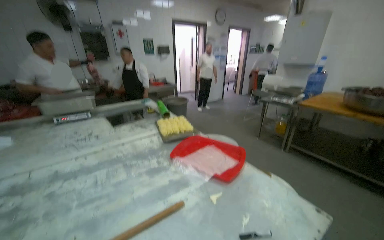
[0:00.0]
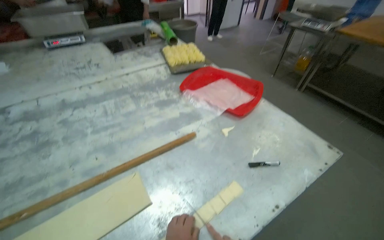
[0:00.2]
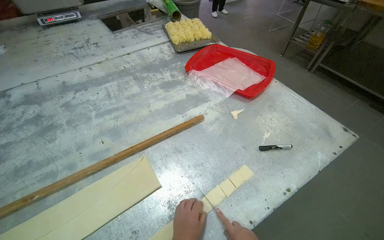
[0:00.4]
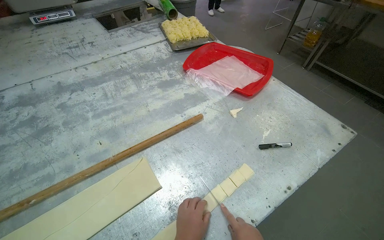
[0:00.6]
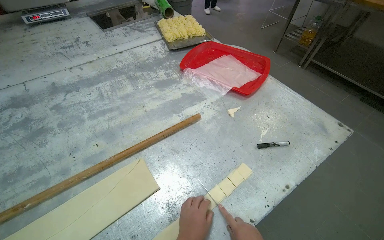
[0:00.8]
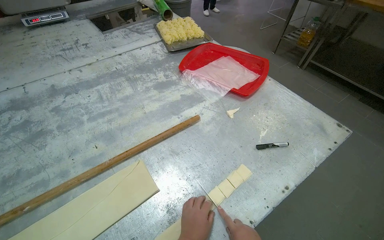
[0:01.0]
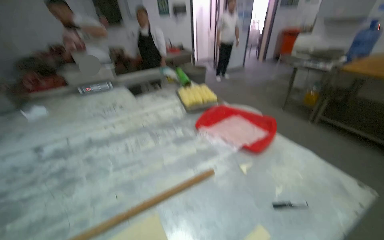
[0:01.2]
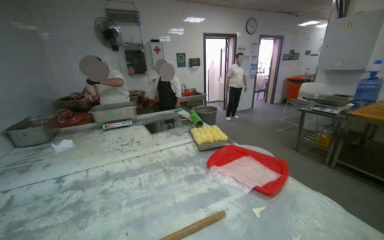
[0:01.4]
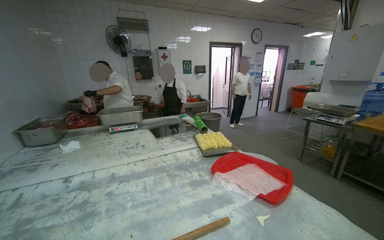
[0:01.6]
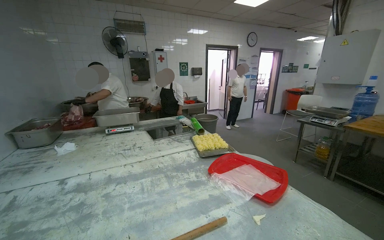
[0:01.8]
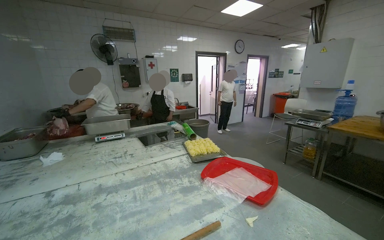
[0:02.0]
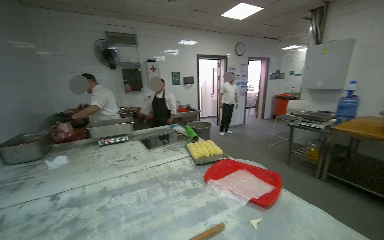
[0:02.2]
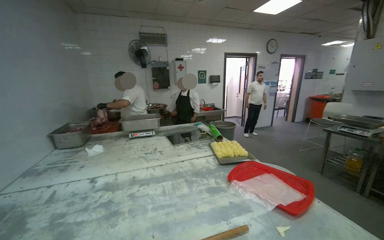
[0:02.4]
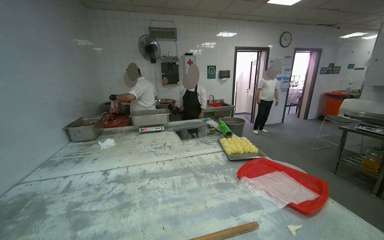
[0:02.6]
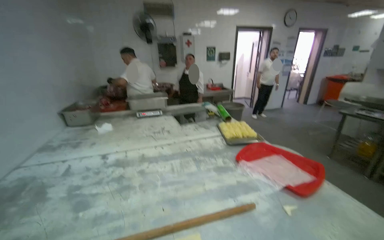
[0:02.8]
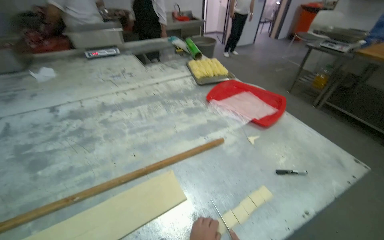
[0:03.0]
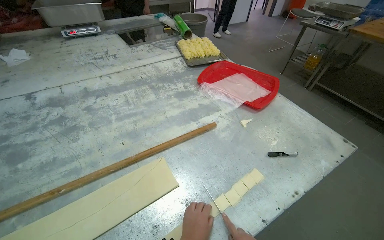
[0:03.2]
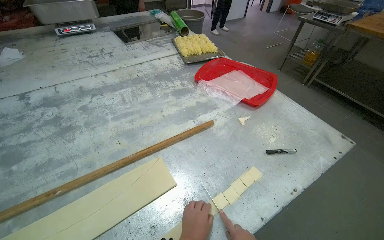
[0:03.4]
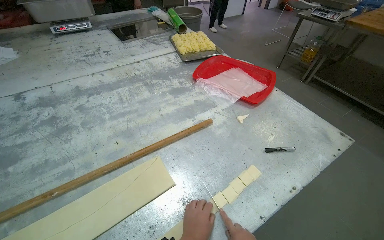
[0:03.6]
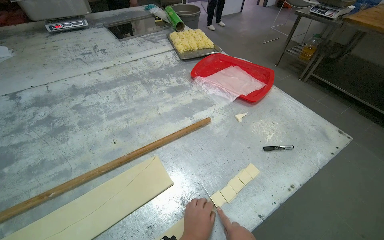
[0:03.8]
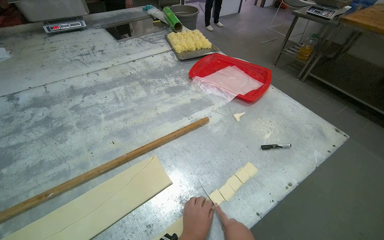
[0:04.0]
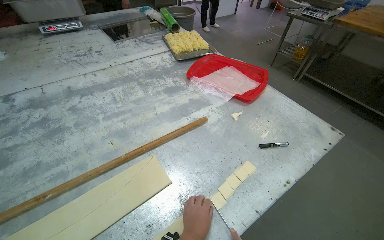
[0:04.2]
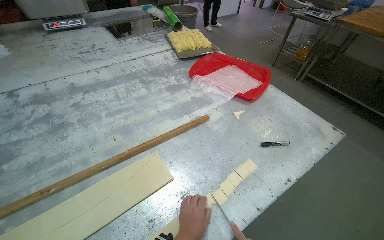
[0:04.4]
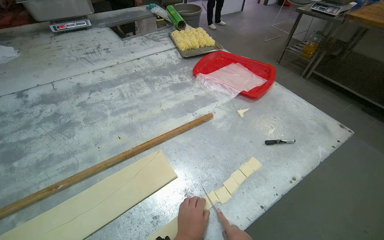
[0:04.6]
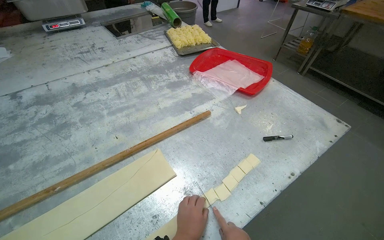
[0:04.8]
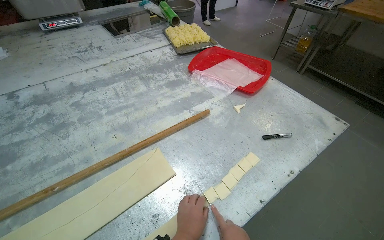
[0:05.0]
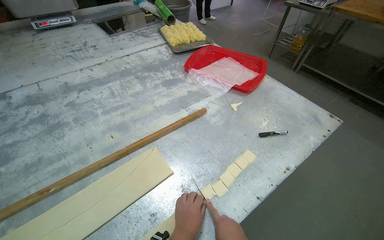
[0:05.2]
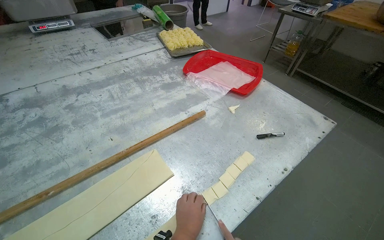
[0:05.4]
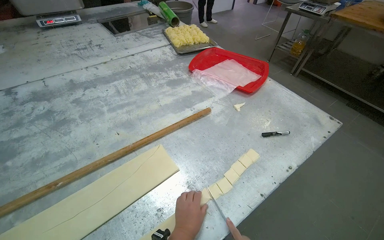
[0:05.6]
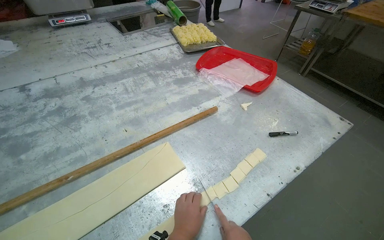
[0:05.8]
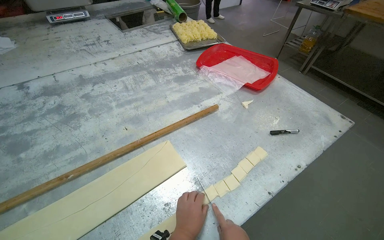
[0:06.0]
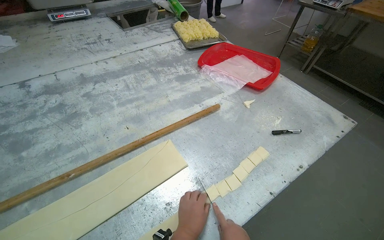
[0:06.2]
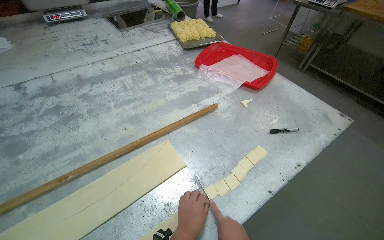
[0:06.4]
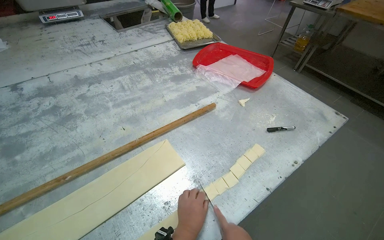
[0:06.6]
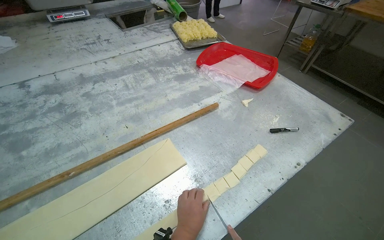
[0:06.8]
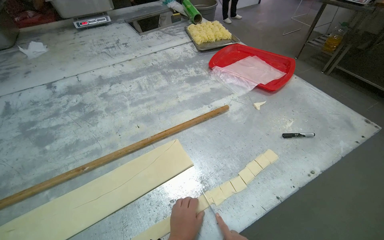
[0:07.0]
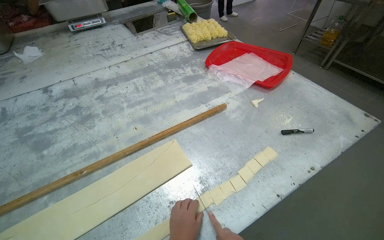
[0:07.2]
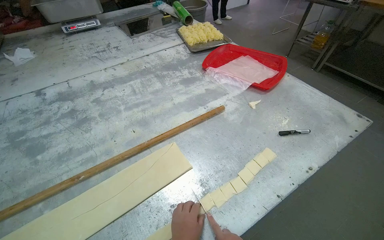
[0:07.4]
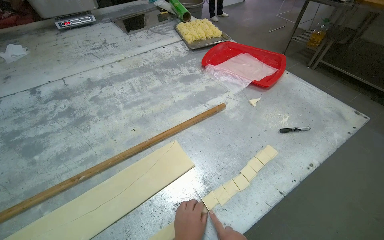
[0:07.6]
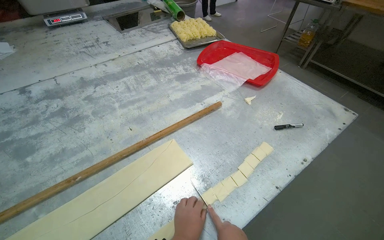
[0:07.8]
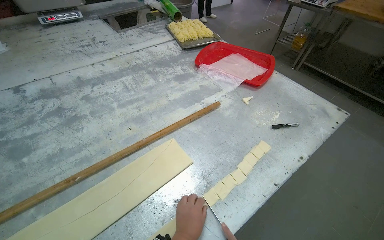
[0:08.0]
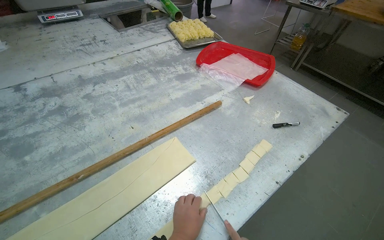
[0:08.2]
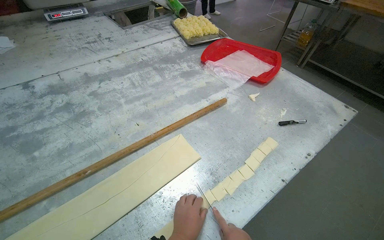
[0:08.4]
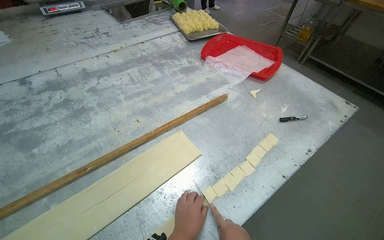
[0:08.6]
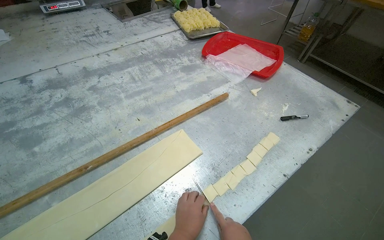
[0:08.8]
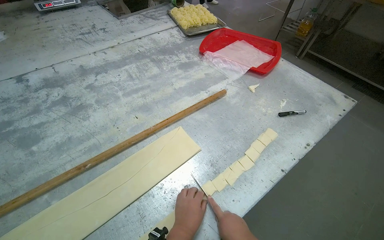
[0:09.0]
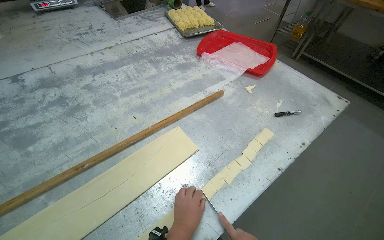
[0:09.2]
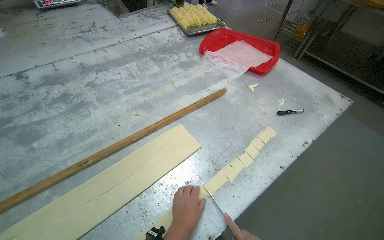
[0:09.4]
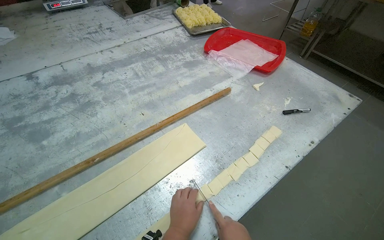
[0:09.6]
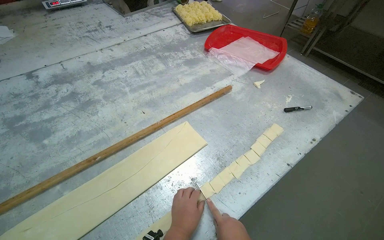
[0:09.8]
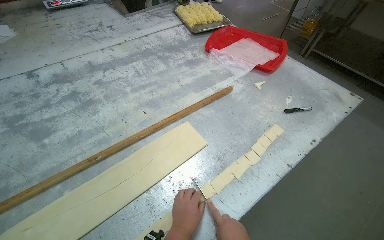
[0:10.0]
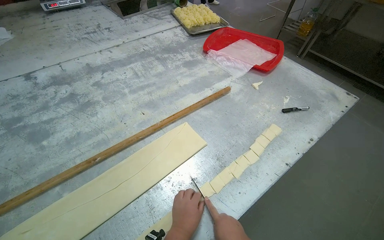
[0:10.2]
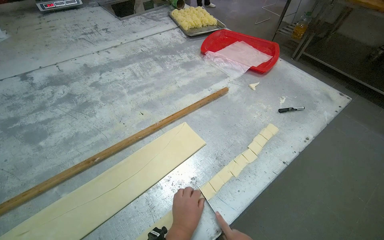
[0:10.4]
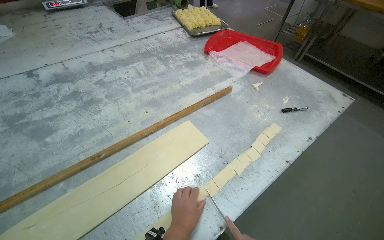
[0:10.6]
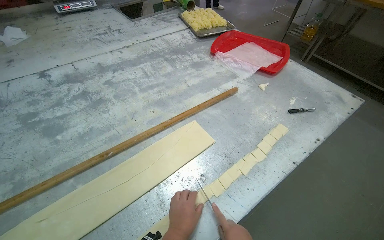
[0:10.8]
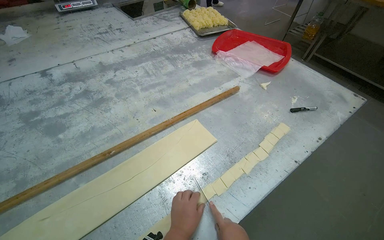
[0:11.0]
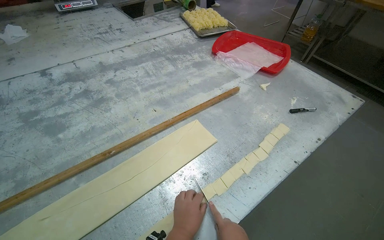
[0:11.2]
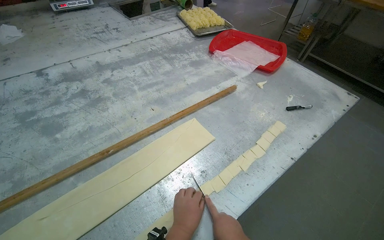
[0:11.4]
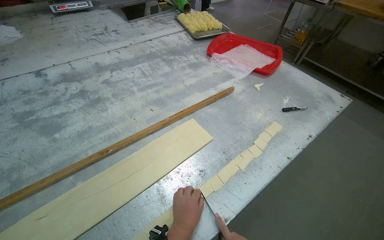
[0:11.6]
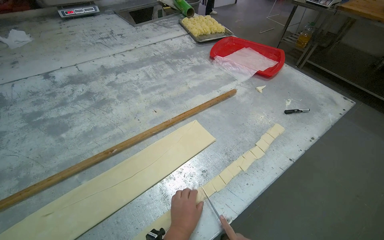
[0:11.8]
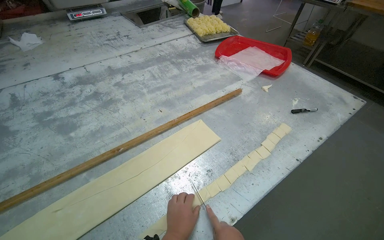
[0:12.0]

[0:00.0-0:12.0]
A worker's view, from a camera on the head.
Job: preparing food.
The whole recording: Cutting dough into pieces. The worker uses a knife to cut a sheet of dough into small square pieces on a metal table.
0:01.6 to 0:03.0: The camera pitches downward, by roughly 25 degrees.

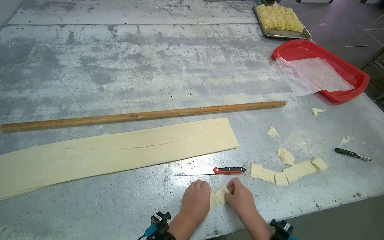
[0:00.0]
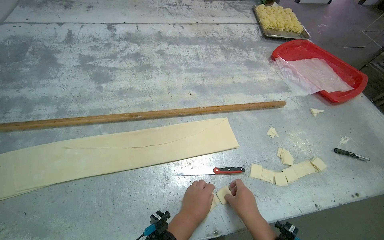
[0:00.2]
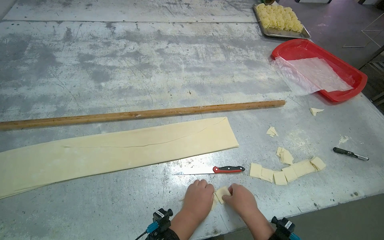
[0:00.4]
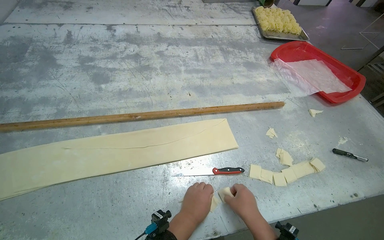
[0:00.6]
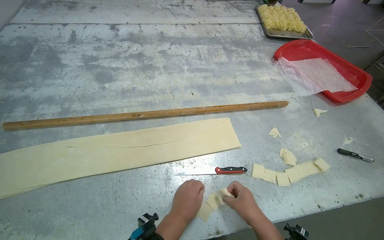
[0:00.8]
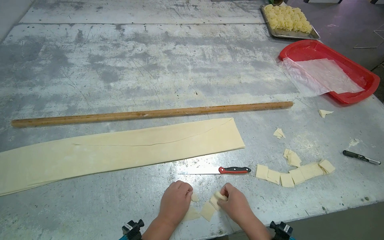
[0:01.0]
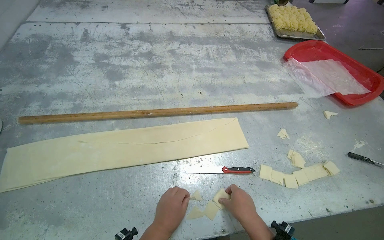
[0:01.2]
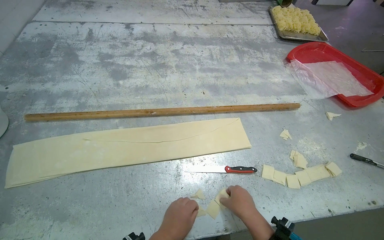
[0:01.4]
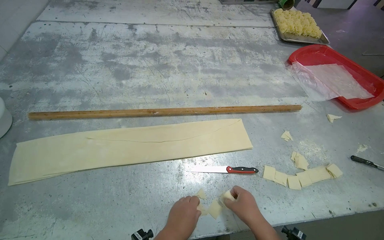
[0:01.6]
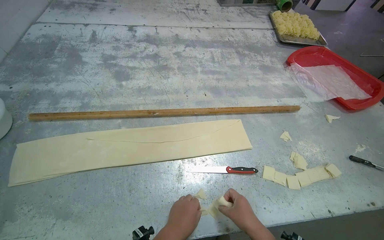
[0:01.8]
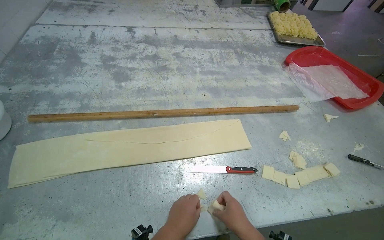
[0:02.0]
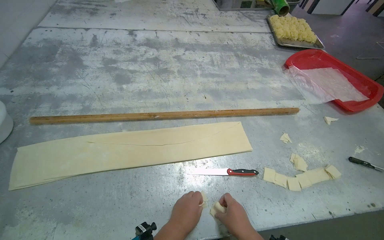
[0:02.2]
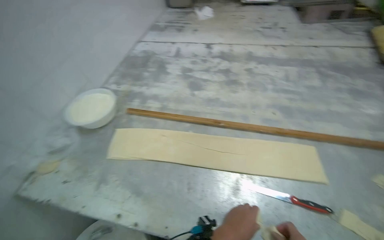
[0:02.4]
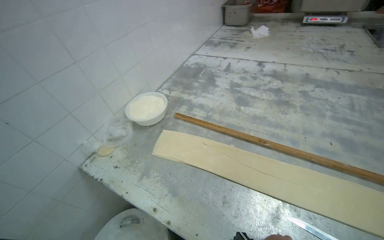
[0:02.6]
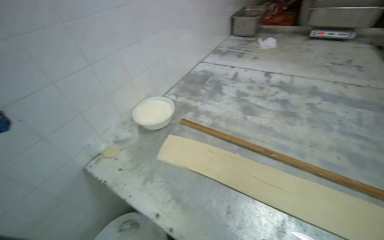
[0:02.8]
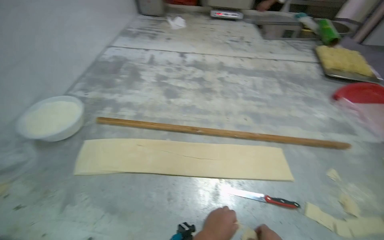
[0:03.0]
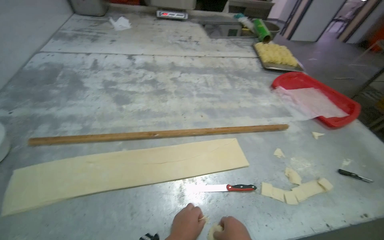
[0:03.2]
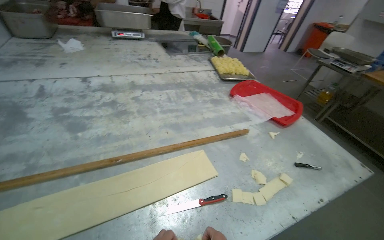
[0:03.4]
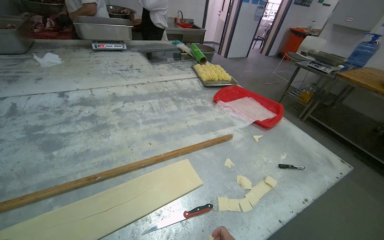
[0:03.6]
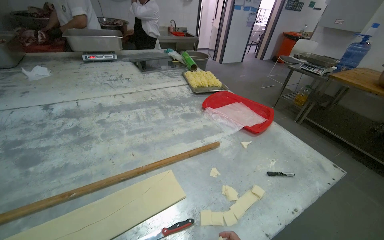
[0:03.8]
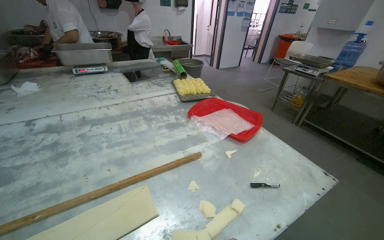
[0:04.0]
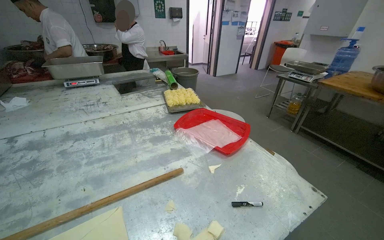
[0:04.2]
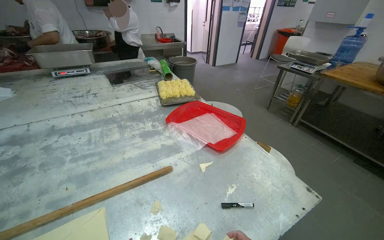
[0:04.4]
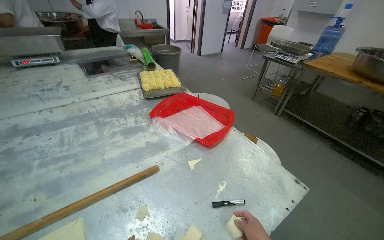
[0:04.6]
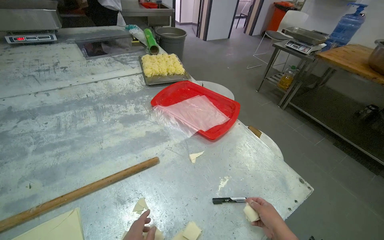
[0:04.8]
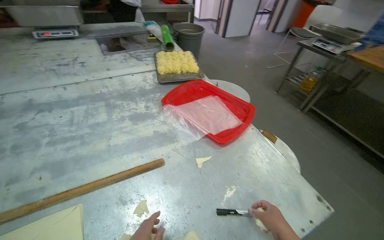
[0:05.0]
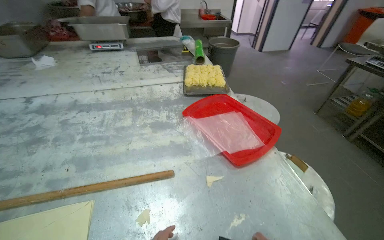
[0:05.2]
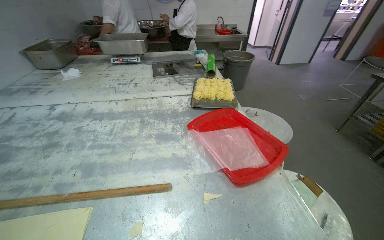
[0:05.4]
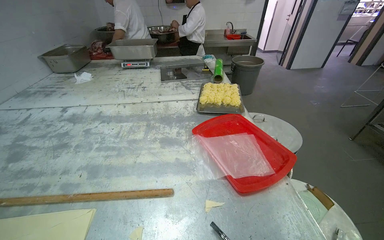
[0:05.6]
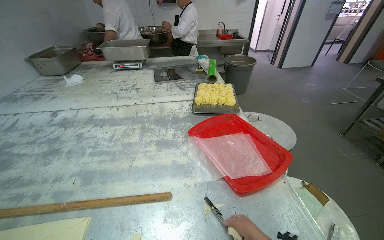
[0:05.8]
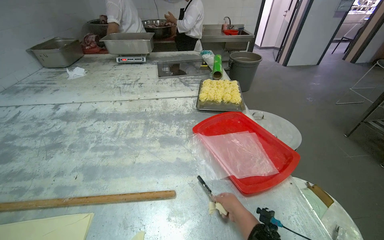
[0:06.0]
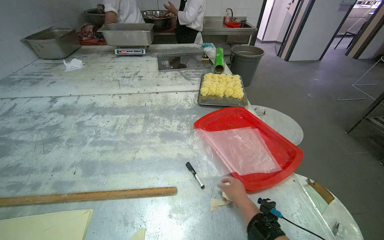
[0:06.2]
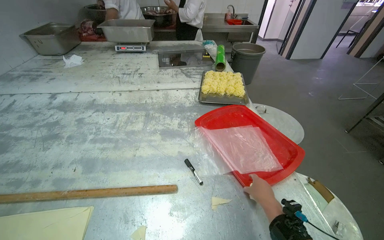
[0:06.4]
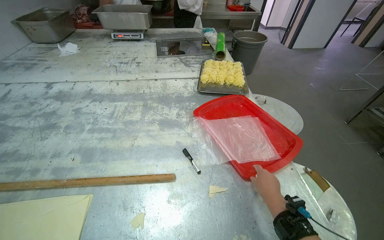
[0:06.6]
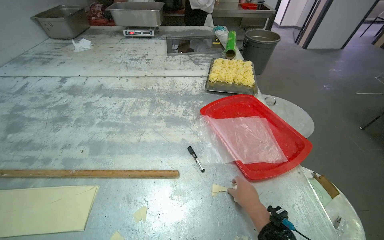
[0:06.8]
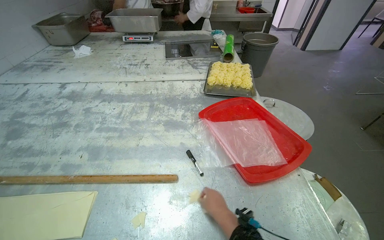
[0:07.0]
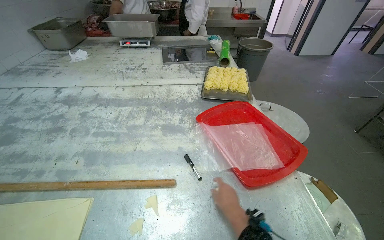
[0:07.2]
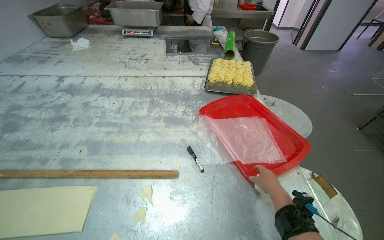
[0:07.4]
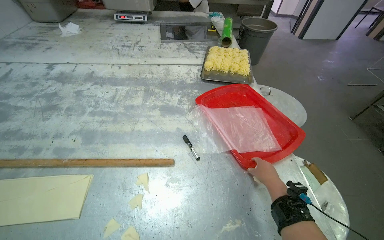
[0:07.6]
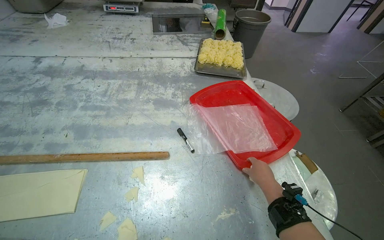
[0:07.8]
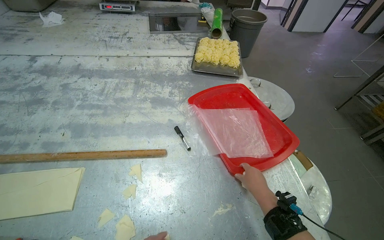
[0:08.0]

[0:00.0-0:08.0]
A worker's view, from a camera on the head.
Job: preparing food.
The whole recording: Cutting dough into pieces. The worker uses a knife to cut a sheet of dough into small square pieces on a metal table.
0:03.2 to 0:04.8: The head travels some 60 cm. The wearer's head swings roughly 20 degrees to the right.
0:04.8 to 0:06.4: The wearer looks about 25 degrees further to the left.
0:06.4 to 0:08.0: The right hand reaches some 10 cm to the left, then returns.
